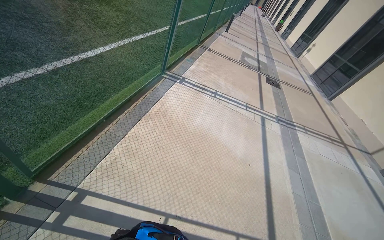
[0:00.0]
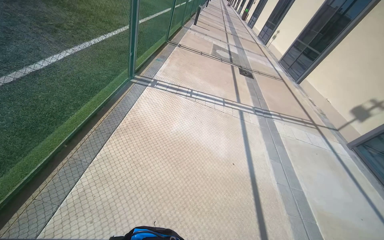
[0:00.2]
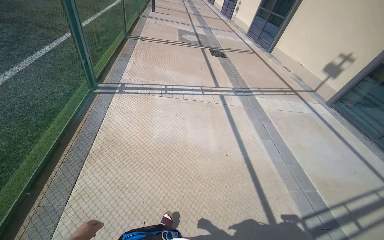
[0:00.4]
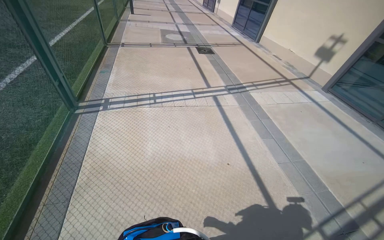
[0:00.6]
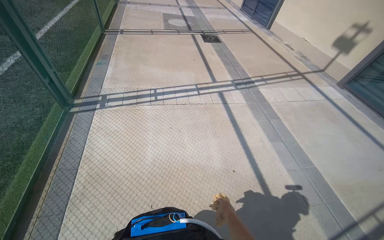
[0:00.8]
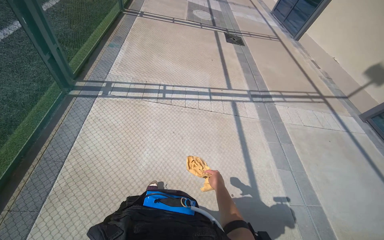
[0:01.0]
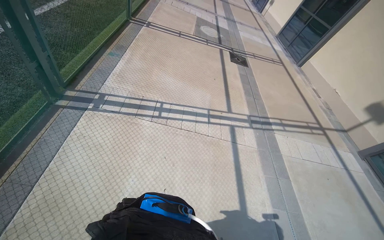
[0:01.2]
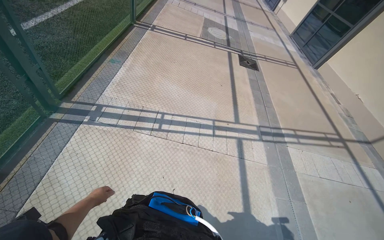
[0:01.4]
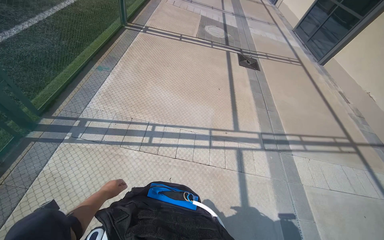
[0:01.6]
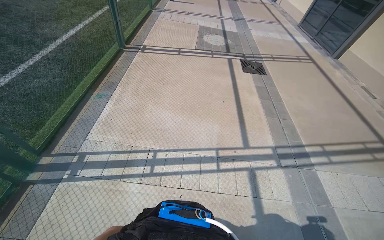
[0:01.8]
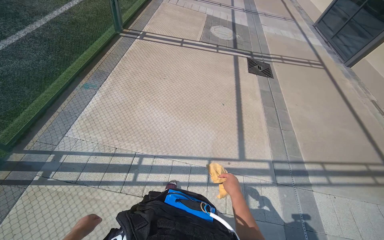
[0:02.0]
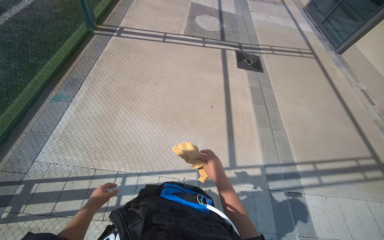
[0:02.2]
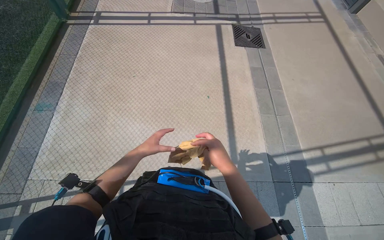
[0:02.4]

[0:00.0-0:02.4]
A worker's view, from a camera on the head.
Job: wiping surfaces.
The whole recording: Wiping outdoor structures with cloth. The worker wipes the outdoor lights with a cloth, periodically re-wetting it in a bucket.
0:00.0 to 0:01.2: The camera travels roughly 1.5 m. The wearer's head swings approximately 15 degrees to the right.

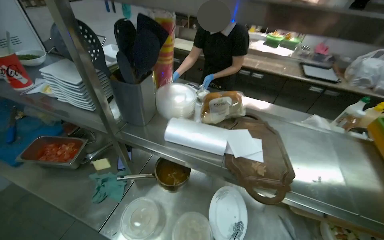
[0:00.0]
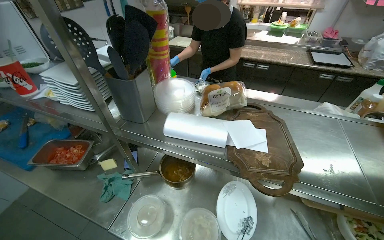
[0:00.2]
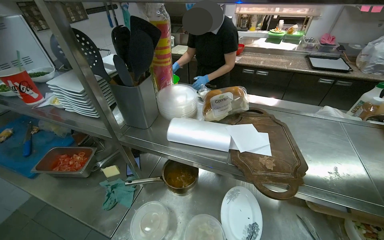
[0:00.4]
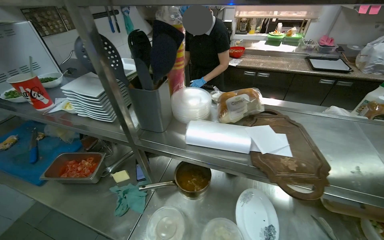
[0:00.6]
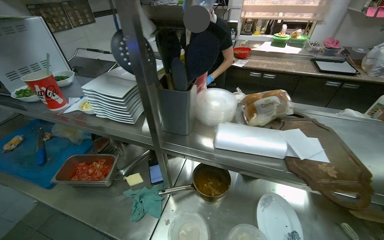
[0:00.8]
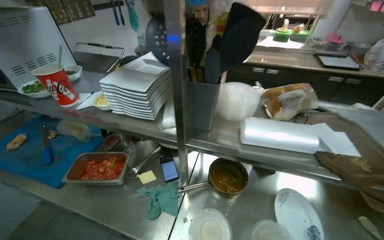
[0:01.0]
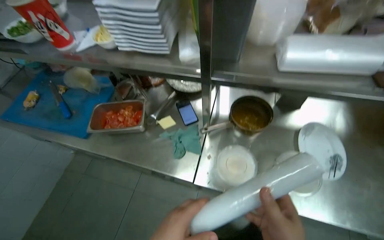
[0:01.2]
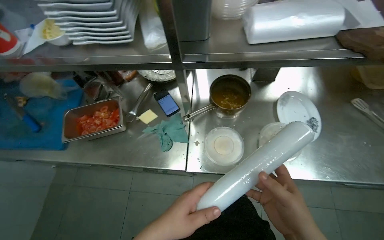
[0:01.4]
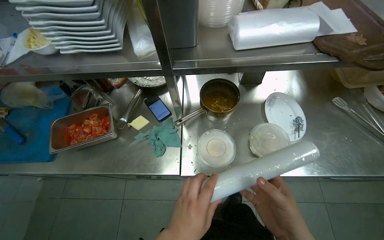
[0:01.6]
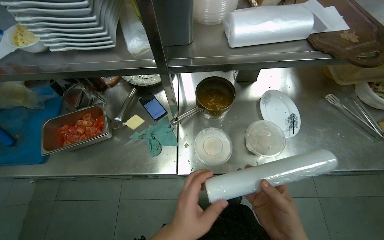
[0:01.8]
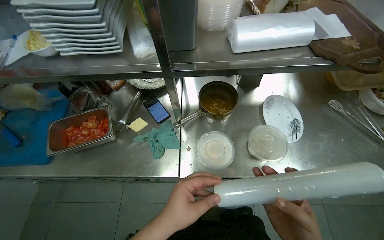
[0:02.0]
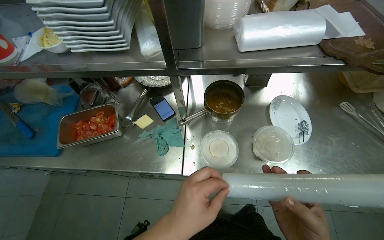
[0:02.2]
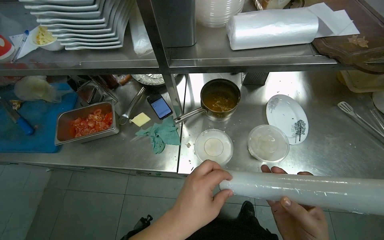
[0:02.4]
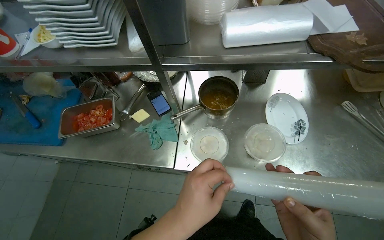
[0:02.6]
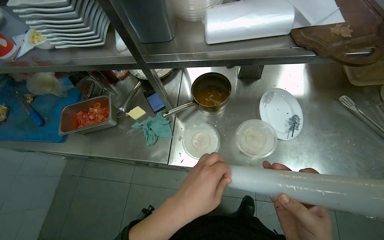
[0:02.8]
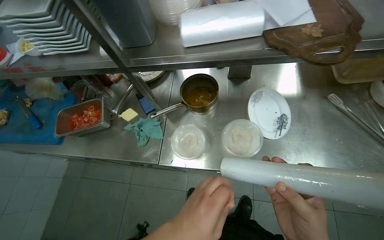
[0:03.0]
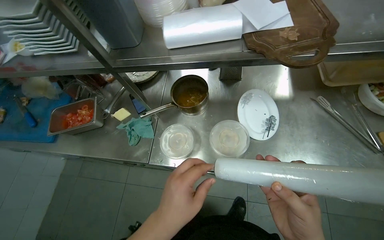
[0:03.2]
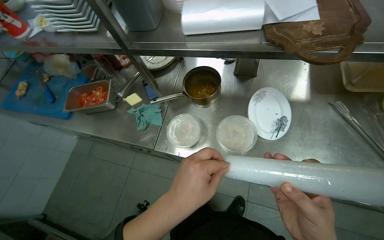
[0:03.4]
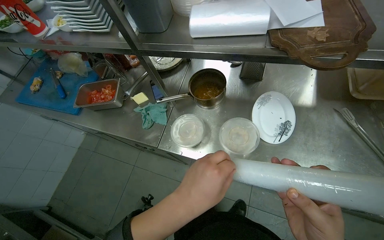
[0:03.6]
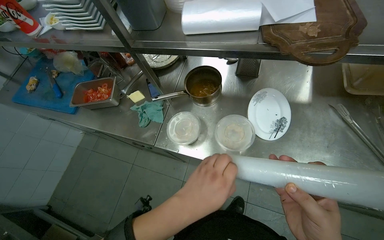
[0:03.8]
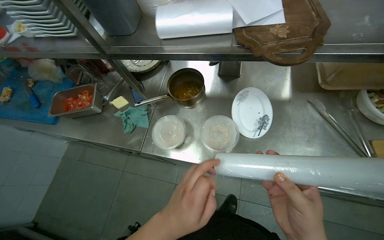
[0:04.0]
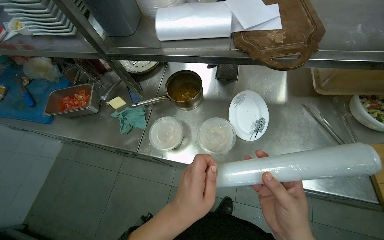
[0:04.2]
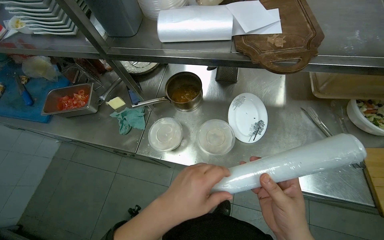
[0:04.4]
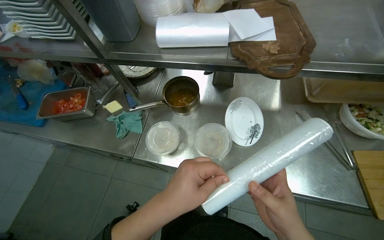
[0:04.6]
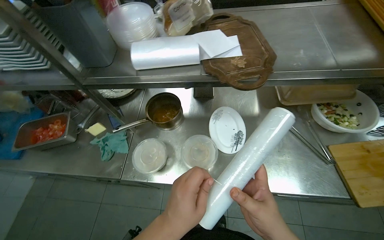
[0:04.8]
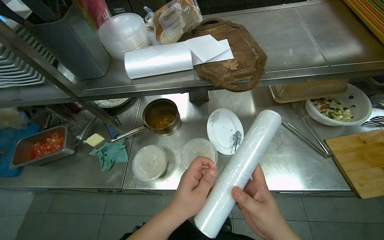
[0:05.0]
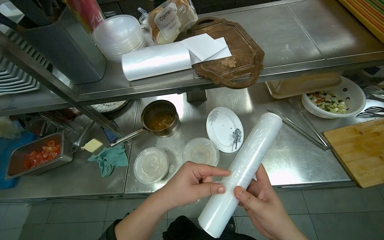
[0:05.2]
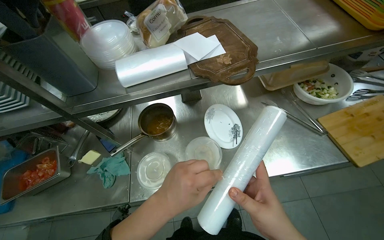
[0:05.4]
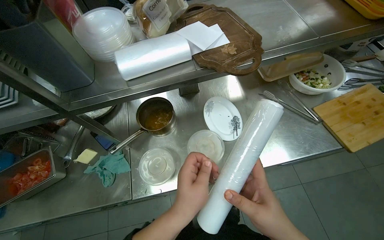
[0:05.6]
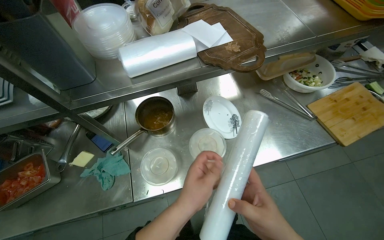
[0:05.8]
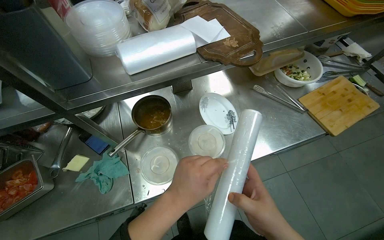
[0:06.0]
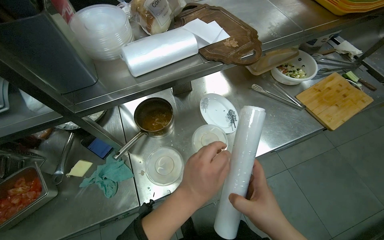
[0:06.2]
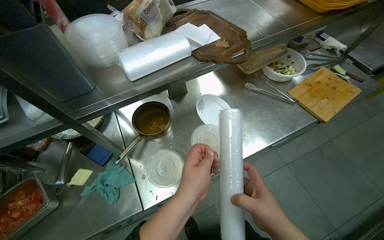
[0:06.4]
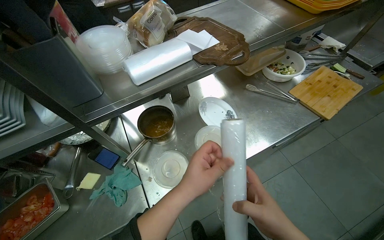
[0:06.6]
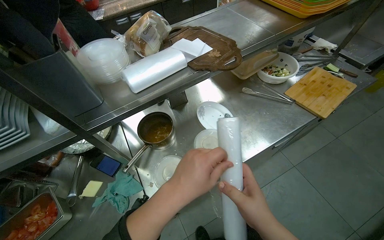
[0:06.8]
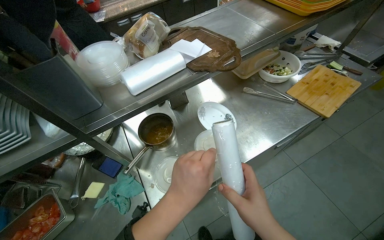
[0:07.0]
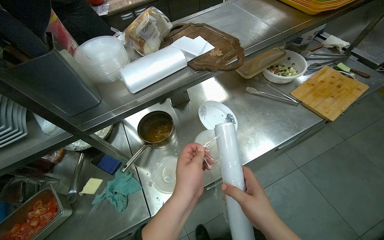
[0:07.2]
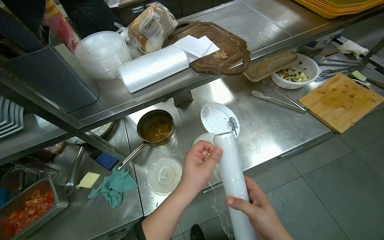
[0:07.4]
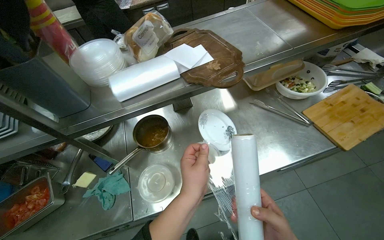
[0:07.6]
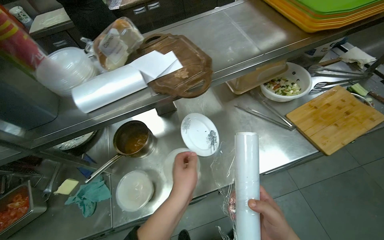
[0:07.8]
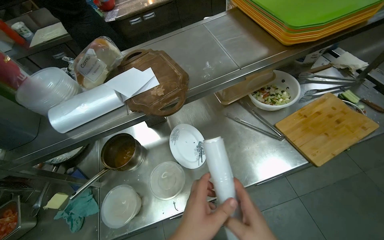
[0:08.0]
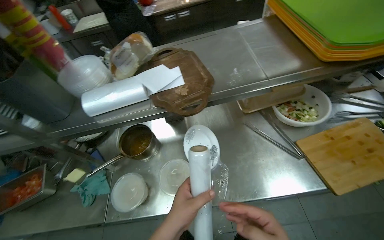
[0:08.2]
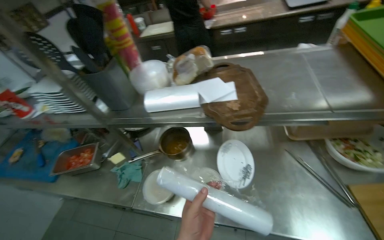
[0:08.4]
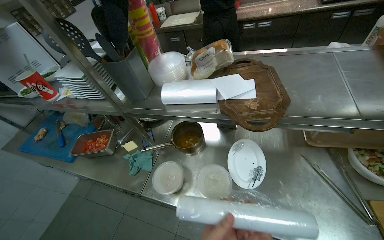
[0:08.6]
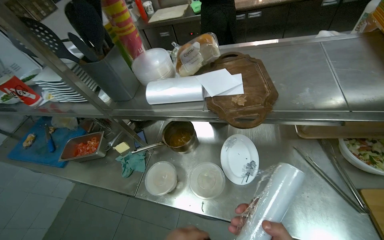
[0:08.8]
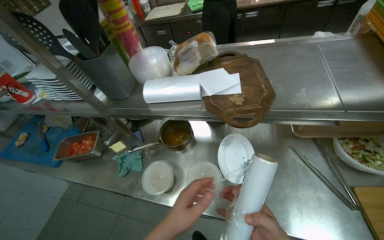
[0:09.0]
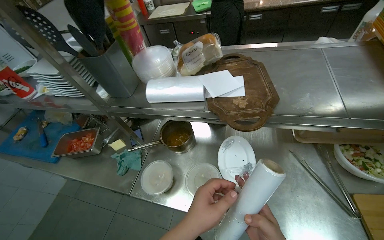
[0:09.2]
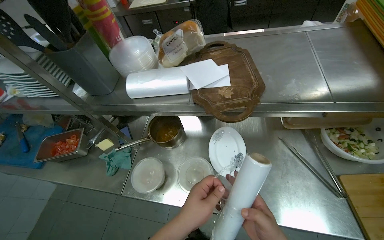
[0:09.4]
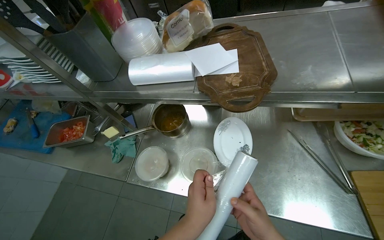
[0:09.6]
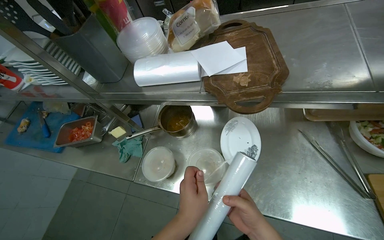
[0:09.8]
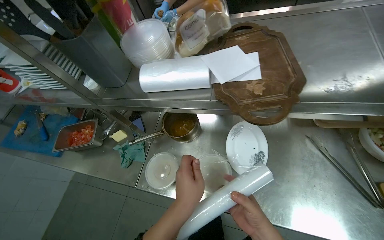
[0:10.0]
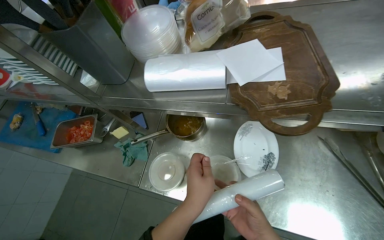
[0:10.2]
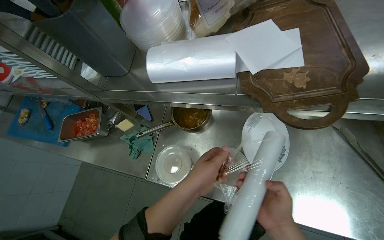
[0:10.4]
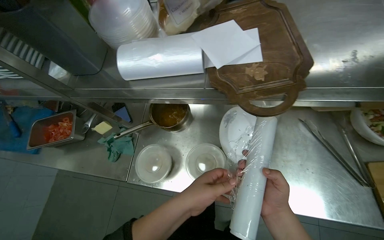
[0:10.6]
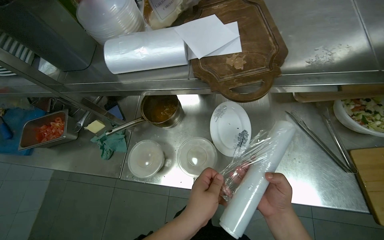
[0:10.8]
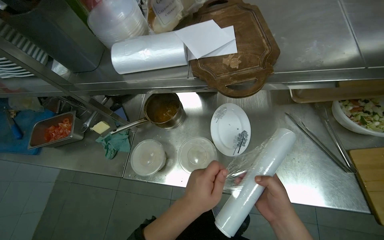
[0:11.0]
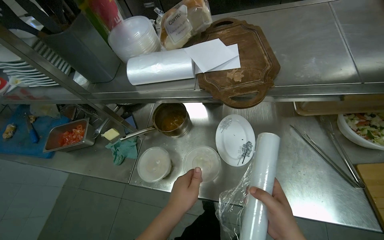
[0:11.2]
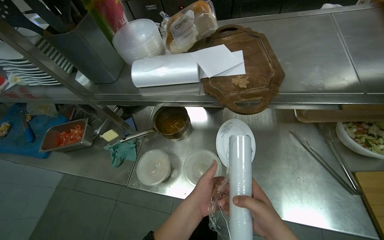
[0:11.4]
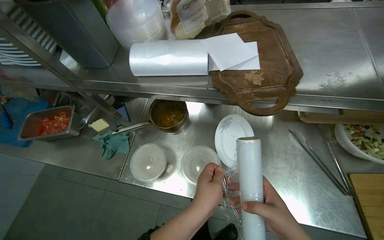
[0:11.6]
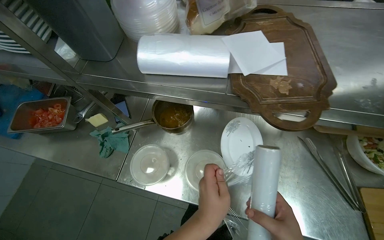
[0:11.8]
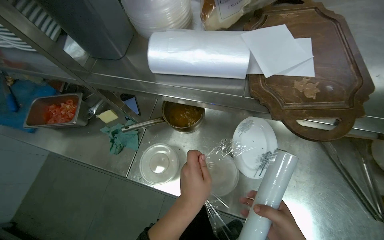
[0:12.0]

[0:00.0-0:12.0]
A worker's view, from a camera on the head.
Job: preparing food.
The whole recording: Wrapping bowls with plastic film. The worker wraps multiple bowls with plastic film.
0:00.0 to 0:01.6: The wearer looks about 20 degrees further downward.
0:01.6 to 0:03.0: The wearer moves approximately 60 cm.
0:04.4 to 0:06.0: The wearer's head swings some 35 degrees to the right.
0:07.6 to 0:09.0: The wearer looks some 30 degrees further to the left.
0:09.0 to 0:10.4: The wearer looks roughly 15 degrees further downward.

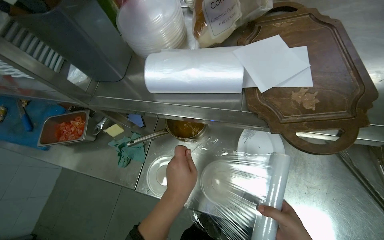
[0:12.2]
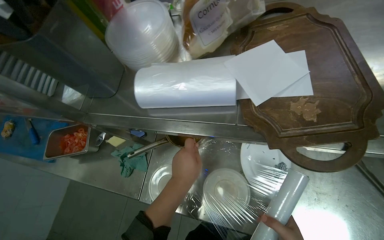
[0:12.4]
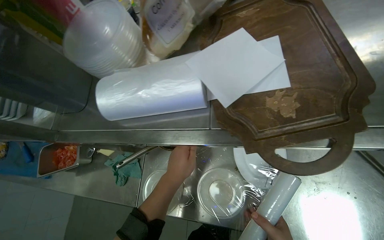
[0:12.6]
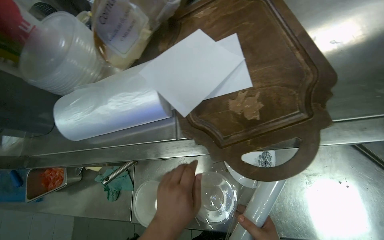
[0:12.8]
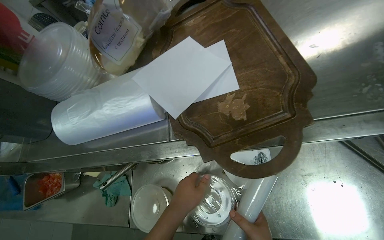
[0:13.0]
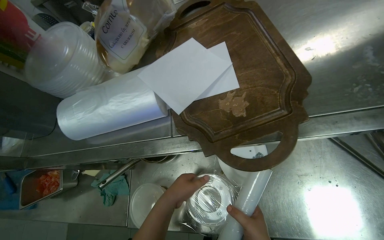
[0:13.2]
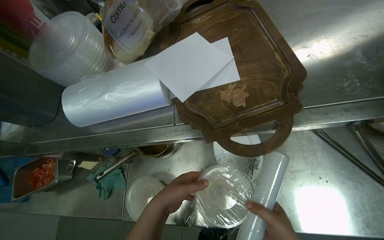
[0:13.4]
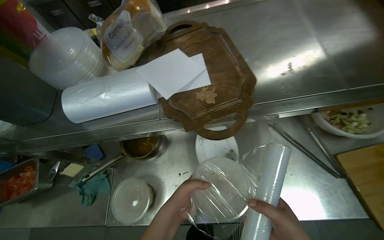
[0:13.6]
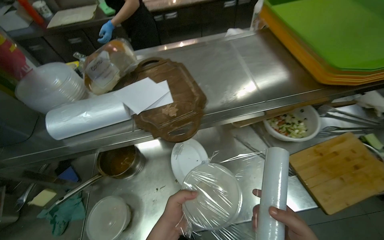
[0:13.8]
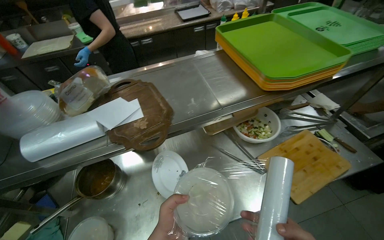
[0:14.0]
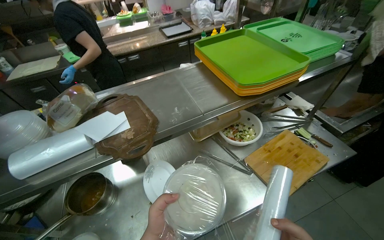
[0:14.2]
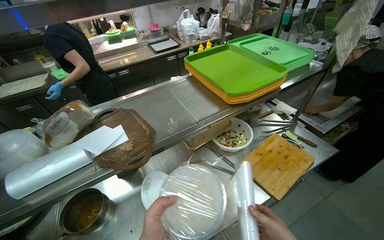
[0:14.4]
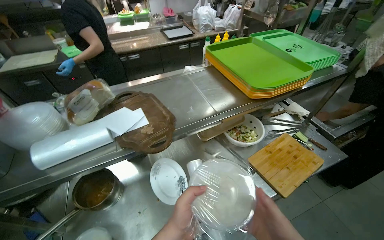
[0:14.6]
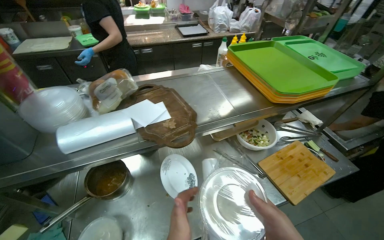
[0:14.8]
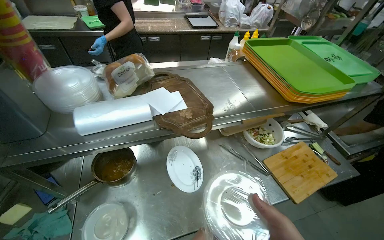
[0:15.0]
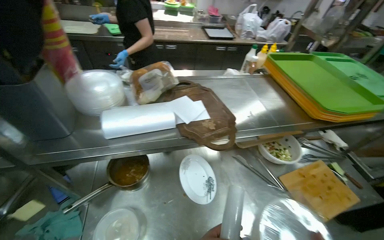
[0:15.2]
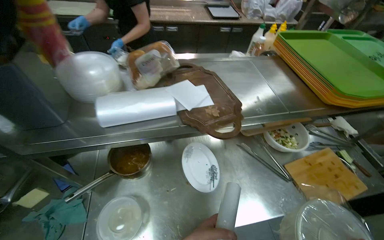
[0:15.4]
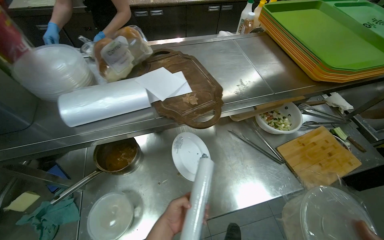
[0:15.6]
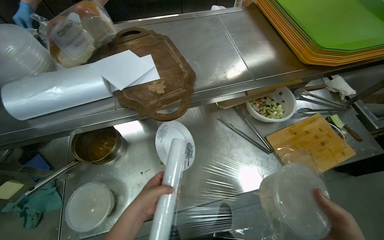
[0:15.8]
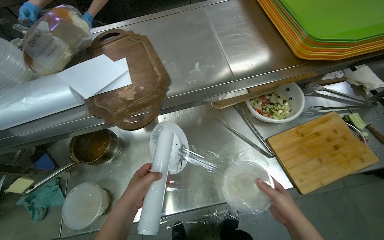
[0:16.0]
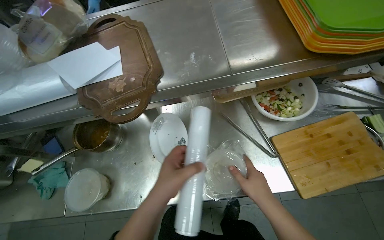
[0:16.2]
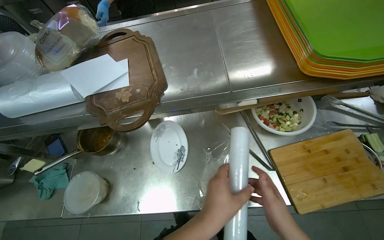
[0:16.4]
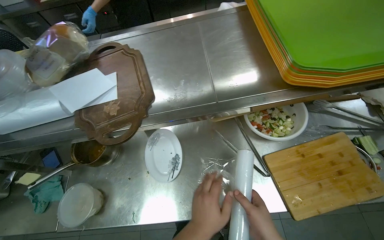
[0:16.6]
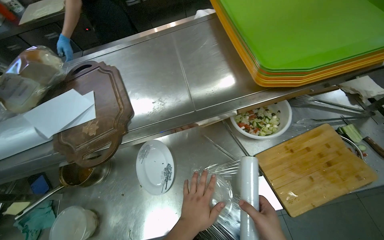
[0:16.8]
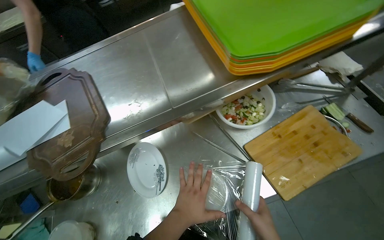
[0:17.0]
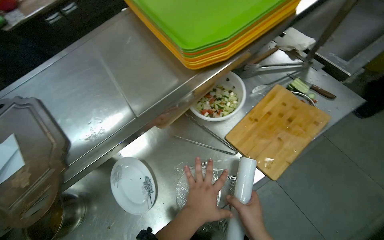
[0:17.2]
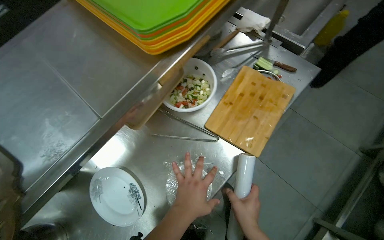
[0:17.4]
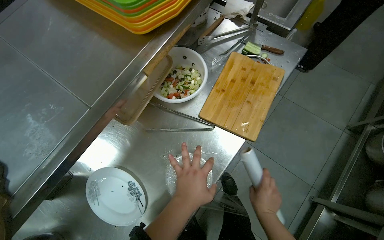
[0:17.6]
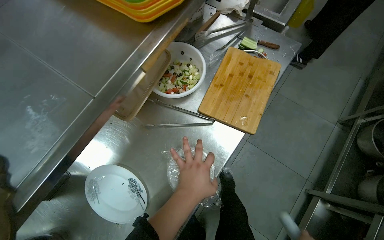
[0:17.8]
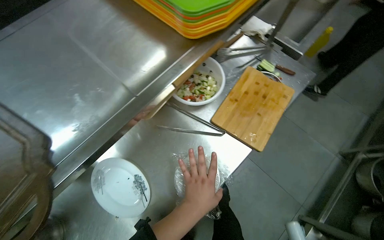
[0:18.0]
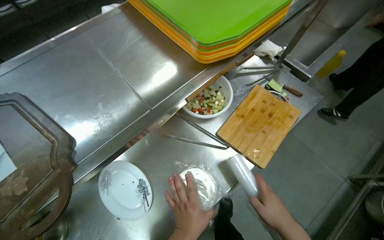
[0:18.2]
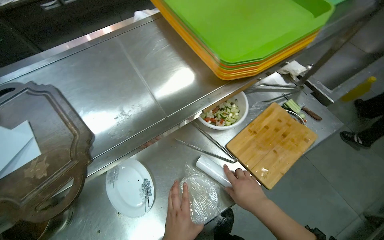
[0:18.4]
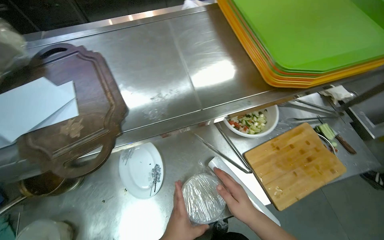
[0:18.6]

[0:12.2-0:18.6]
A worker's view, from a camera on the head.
Job: preparing food.
The whole recording: Wrapping bowls with plastic film. The worker wraps multiple bowls with plastic film.
0:12.2 to 0:13.8: The wearer looks approximately 25 degrees further to the right. The wearer looks some 15 degrees further upward.
0:15.4 to 0:17.0: The head travels to the right, approximately 40 cm. The view tilts about 10 degrees downward.
